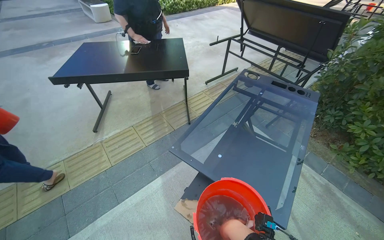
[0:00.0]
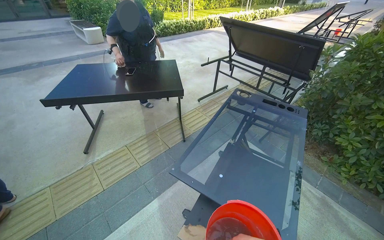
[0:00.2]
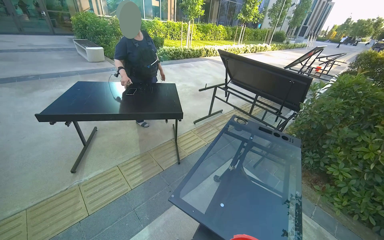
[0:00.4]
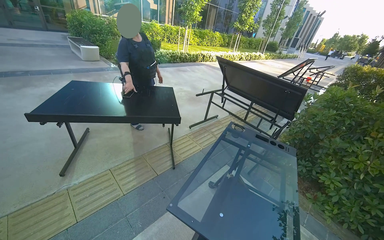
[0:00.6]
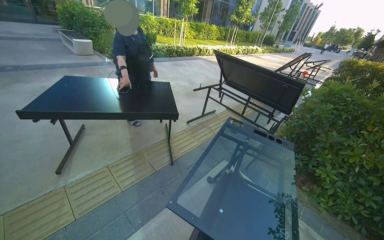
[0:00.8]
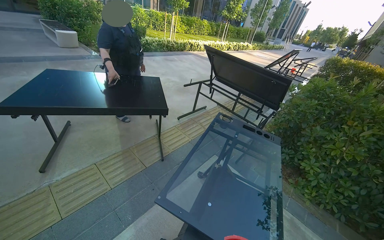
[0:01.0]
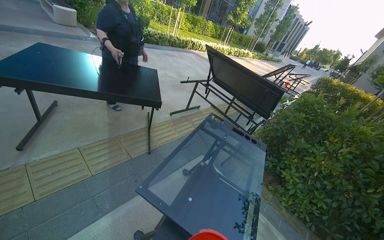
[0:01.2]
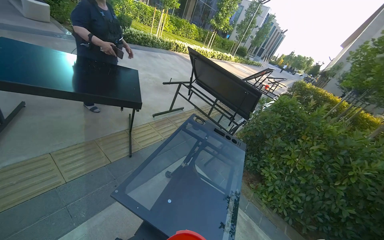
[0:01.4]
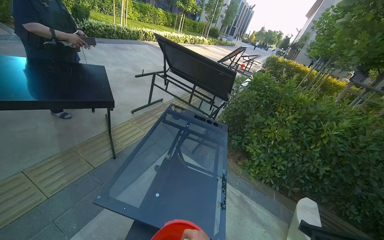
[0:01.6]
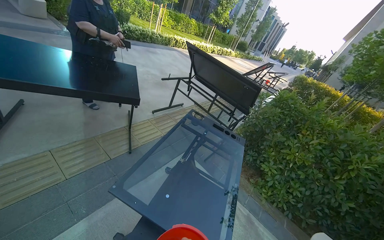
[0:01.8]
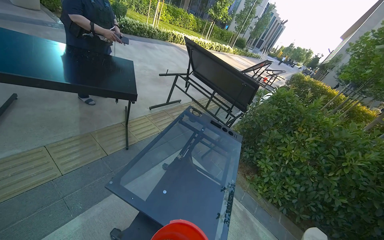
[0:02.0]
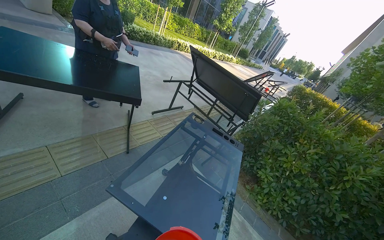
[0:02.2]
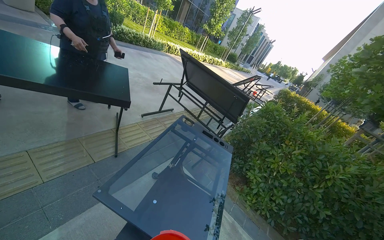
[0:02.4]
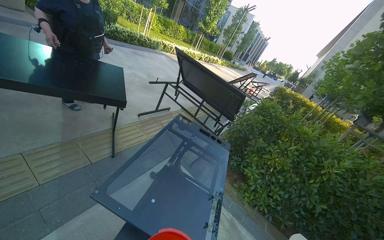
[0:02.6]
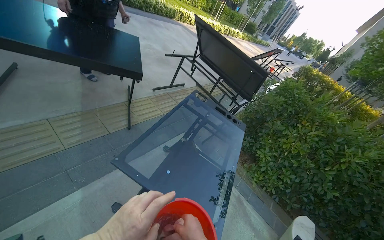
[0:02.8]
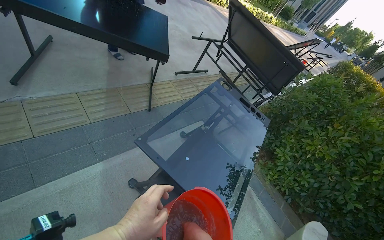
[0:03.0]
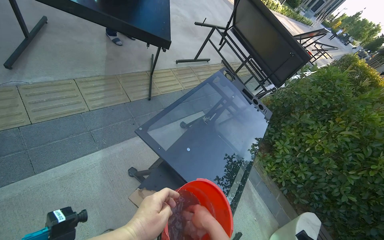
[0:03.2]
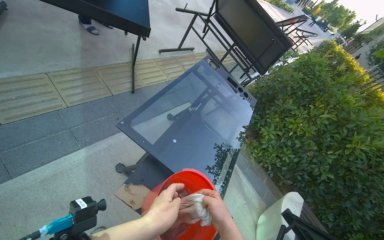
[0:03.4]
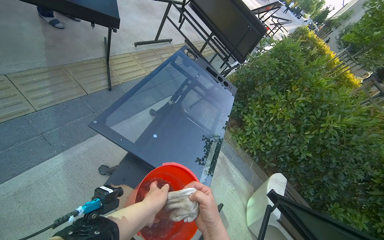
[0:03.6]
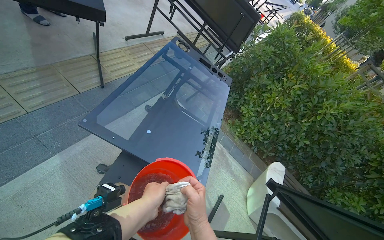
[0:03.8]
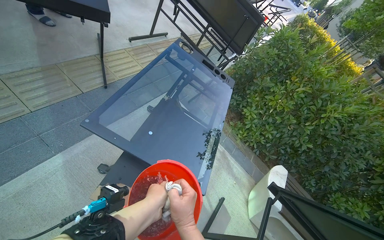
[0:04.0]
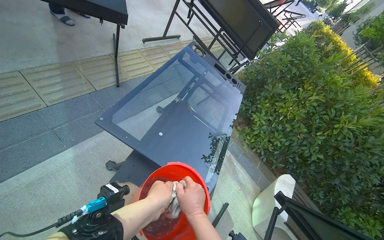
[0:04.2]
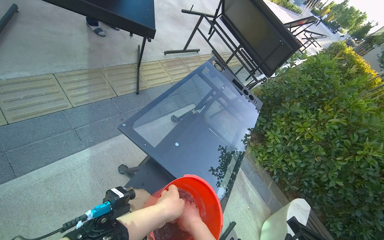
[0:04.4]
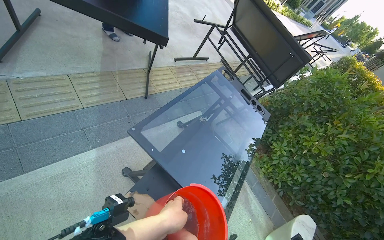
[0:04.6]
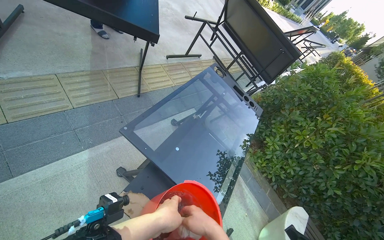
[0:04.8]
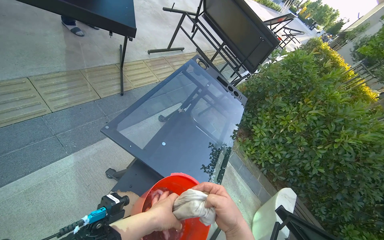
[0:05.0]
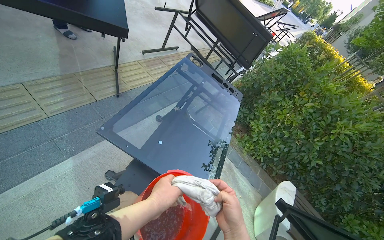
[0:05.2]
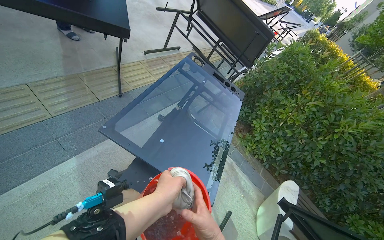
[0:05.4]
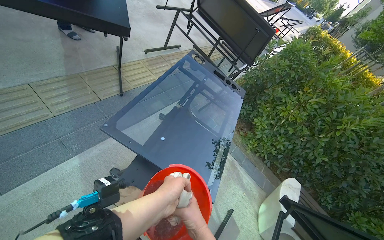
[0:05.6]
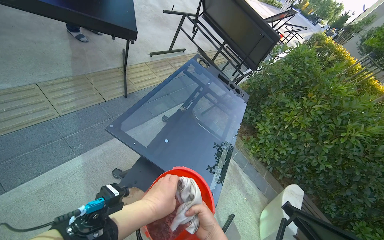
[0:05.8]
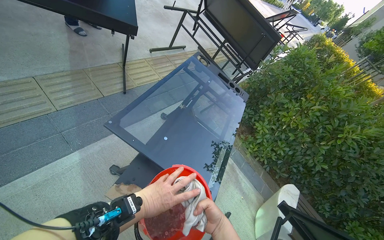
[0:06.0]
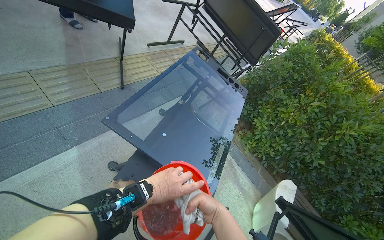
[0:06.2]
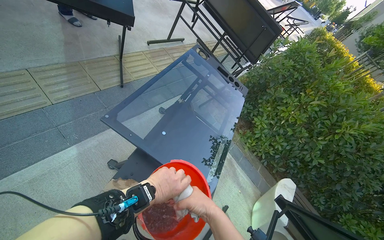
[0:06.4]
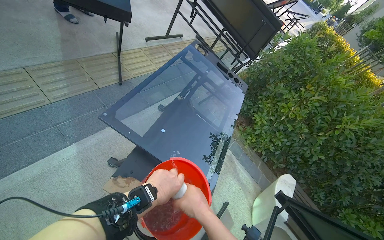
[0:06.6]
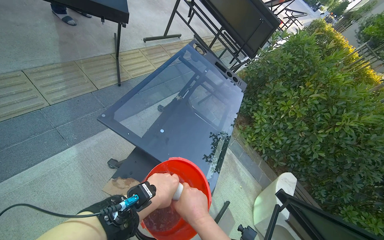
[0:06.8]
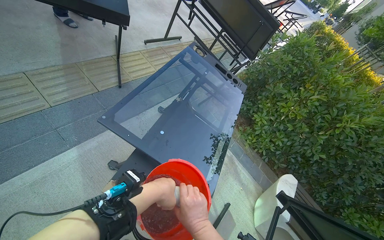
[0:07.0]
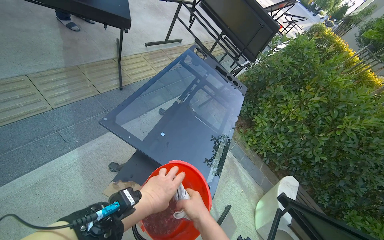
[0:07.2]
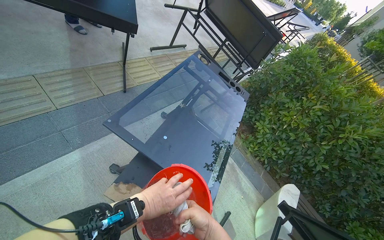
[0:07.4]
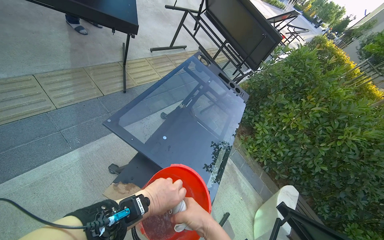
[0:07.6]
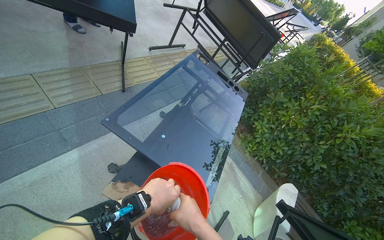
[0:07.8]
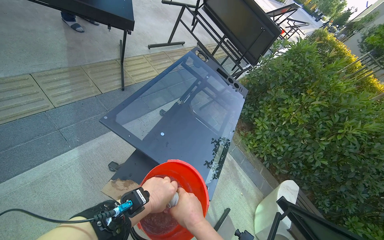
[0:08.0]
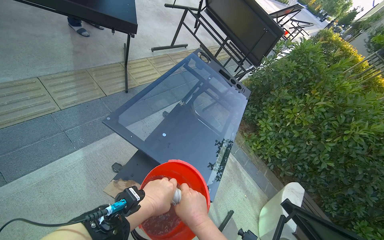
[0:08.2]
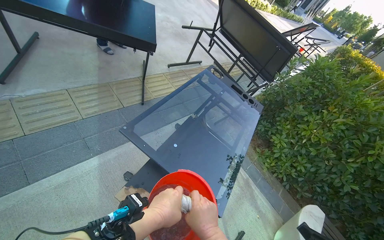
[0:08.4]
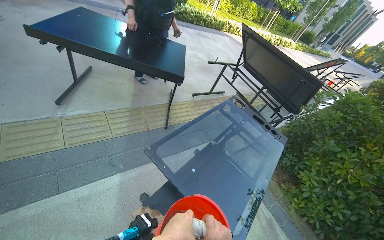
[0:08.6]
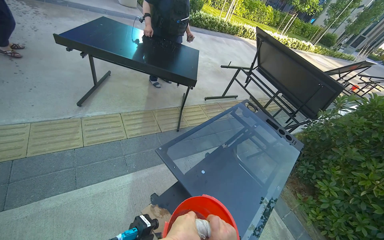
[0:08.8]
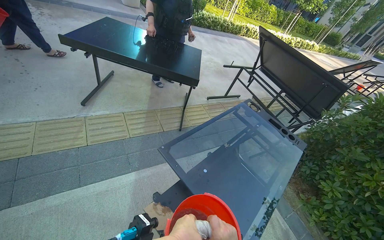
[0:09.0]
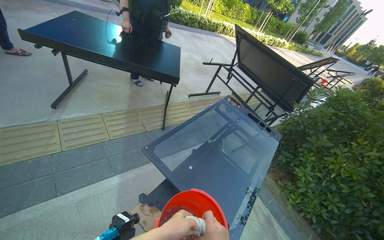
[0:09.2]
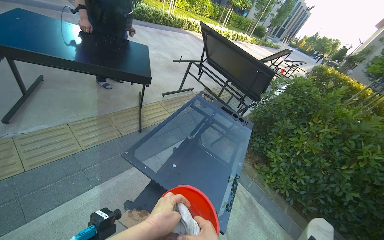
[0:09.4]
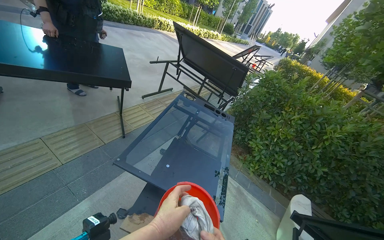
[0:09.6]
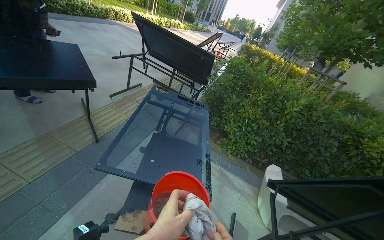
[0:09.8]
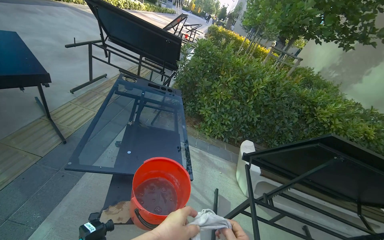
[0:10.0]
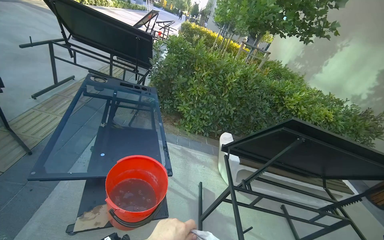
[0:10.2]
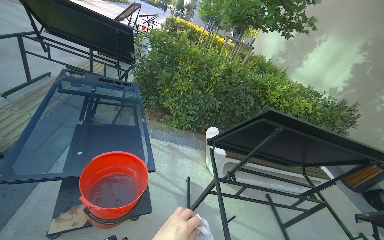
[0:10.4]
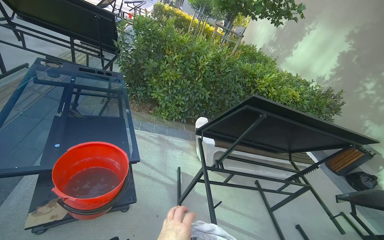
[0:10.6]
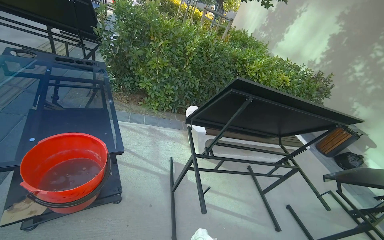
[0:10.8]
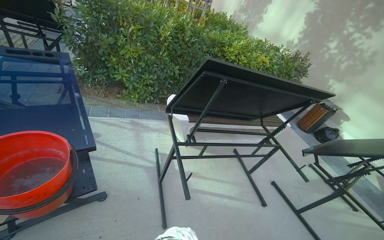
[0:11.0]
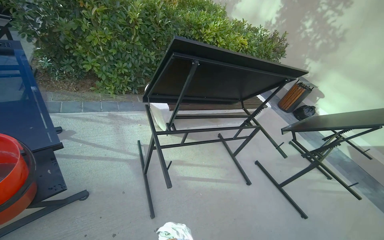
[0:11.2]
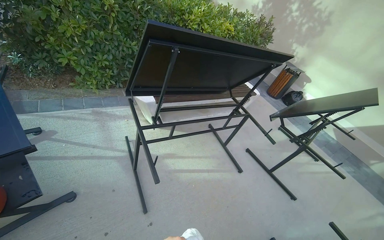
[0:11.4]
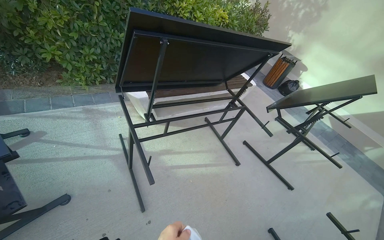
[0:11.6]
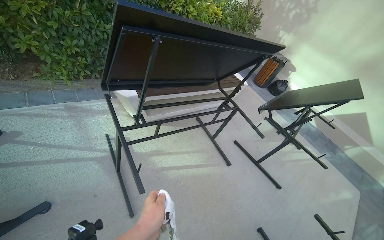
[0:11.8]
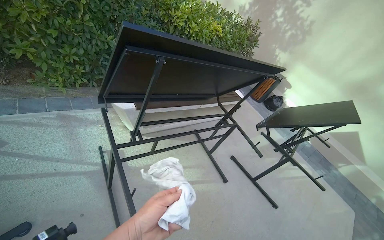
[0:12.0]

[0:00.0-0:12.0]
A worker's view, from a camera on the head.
Job: wiping surfaces.
The whole recording: Wiping outdoor table frame. The worker wipes the frames of several outdoor tables with a cloth.
0:00.0 to 0:01.6: The camera sweeps to the right, by roughly 30 degrees.
0:01.6 to 0:03.0: The wearer's head swings some 25 degrees to the left.
0:07.6 to 0:09.0: The view pans to the left by approximately 20 degrees. The wearer looks roughly 15 degrees further upward.
0:09.0 to 0:10.4: The head rotates some 65 degrees to the right. The view tilts about 10 degrees downward.
0:10.4 to 0:12.0: The camera is carried approximately 40 cm. The wearer looks some 30 degrees further to the right. The view tips downward by about 20 degrees.

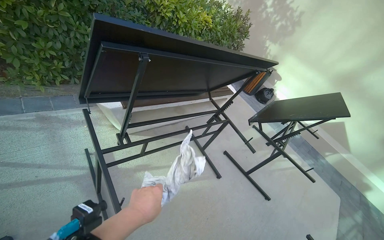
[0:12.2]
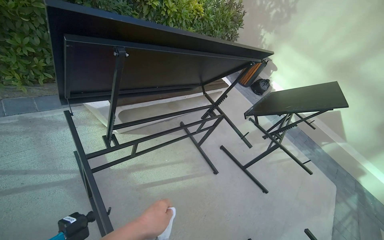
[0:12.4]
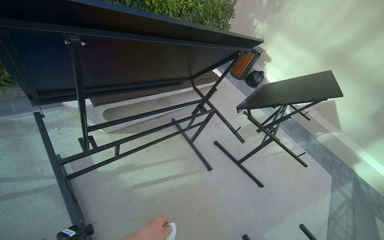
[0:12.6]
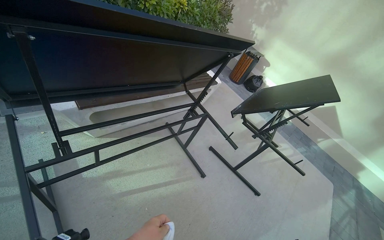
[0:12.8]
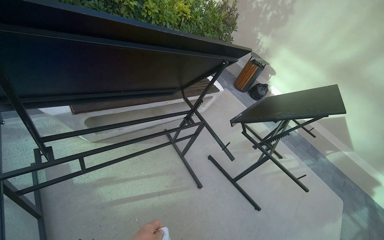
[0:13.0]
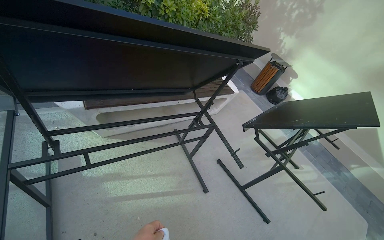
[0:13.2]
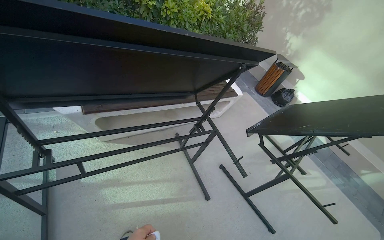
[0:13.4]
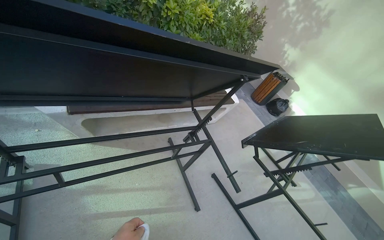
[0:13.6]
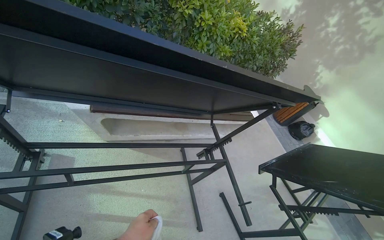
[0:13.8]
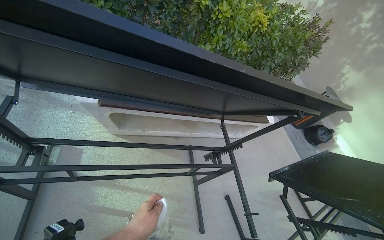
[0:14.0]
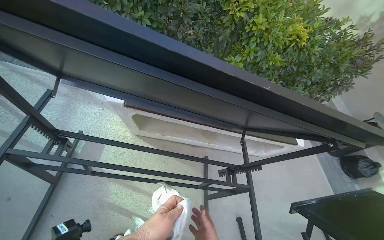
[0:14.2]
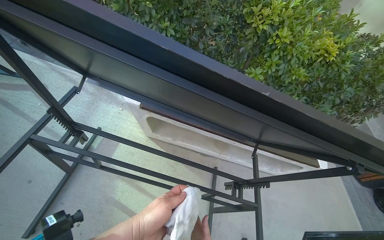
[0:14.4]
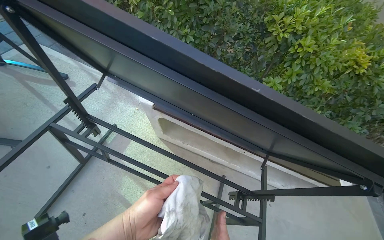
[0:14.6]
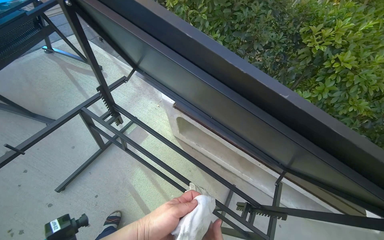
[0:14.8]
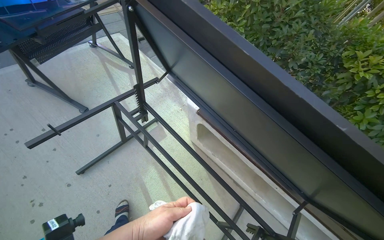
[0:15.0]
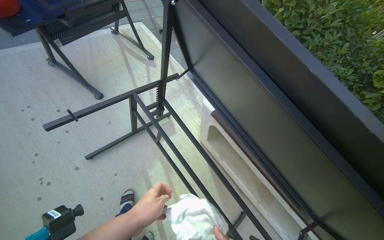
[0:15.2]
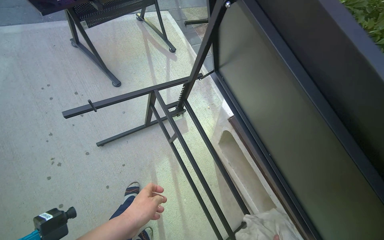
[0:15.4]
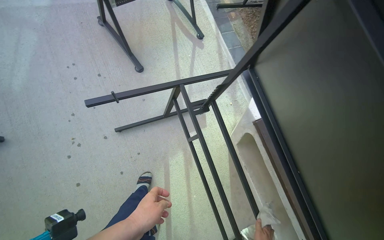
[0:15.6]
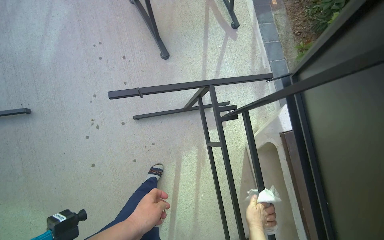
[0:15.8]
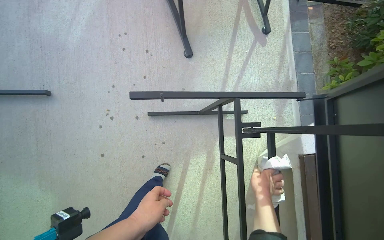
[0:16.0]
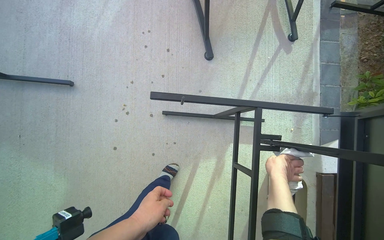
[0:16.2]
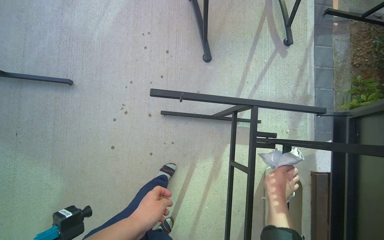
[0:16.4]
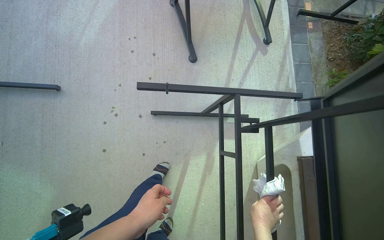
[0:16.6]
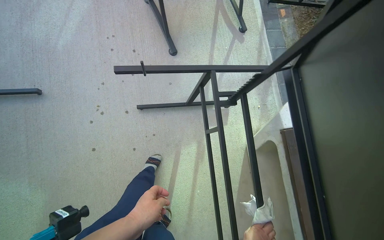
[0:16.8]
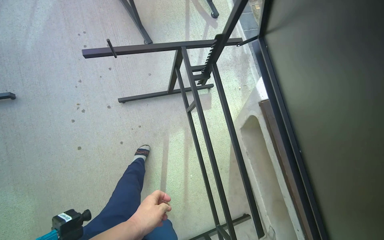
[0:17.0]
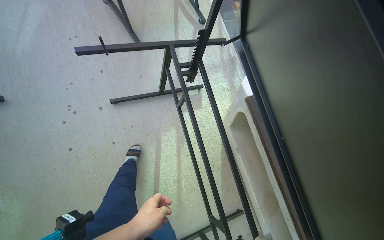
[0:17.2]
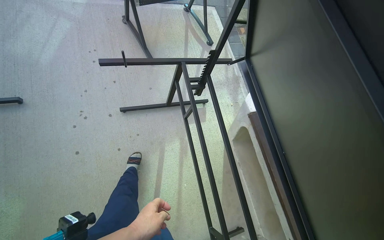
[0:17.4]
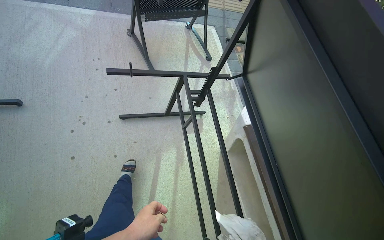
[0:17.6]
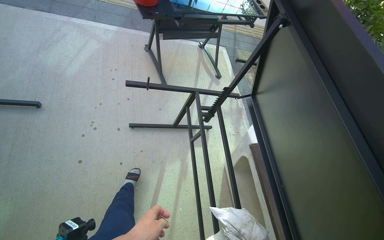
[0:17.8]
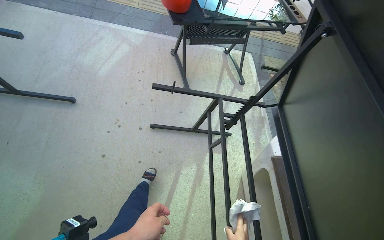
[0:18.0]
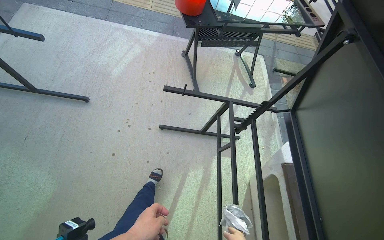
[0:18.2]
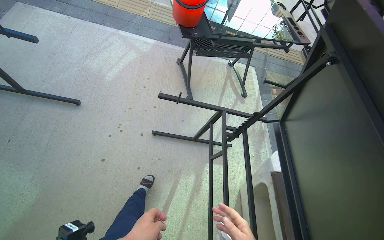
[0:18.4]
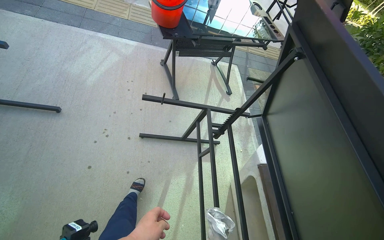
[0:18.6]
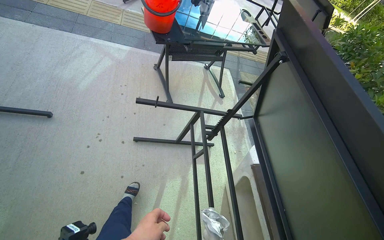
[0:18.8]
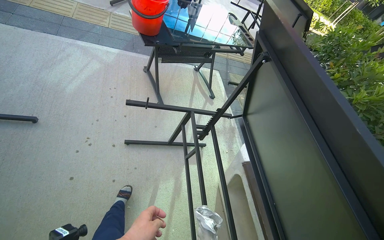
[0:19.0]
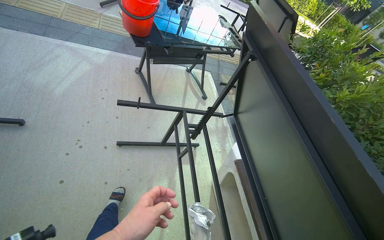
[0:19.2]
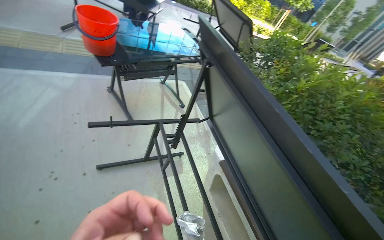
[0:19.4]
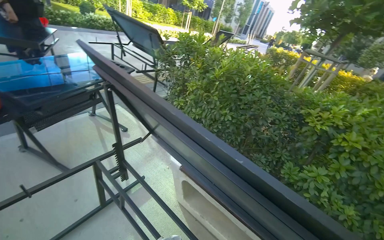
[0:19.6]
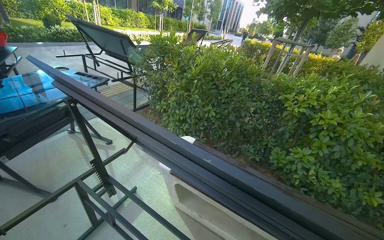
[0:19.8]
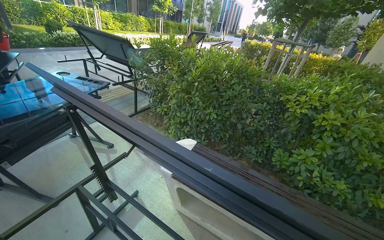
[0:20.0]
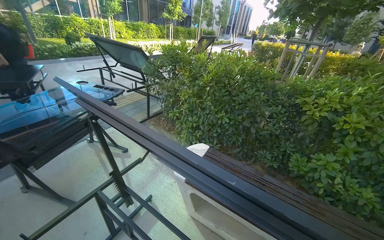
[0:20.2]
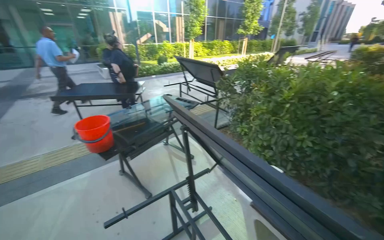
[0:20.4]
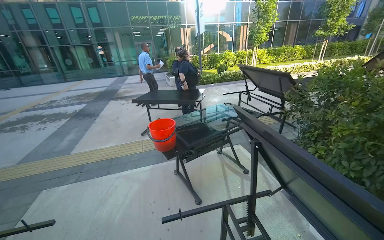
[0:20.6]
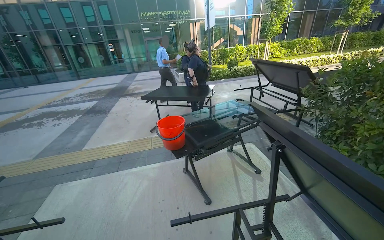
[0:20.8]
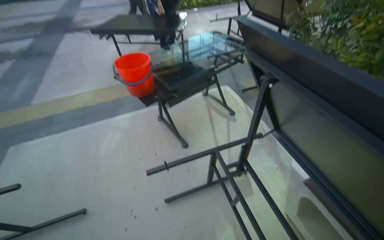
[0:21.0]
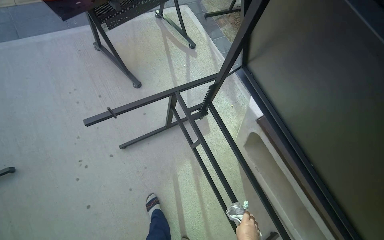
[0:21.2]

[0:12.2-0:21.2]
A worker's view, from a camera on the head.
Job: wiping surfaces.
The whole recording: Wiping outdoor table frame. The worker wipes the frames of several outdoor tables with a cloth.
0:12.2 to 0:13.8: The wearer moves approximately 60 cm. The head turns to the left by about 20 degrees.
0:13.8 to 0:15.2: The head turns to the left by some 60 degrees.
0:15.2 to 0:16.6: The wearer looks about 40 degrees further to the left.
0:16.6 to 0:18.2: The view tilts approximately 20 degrees upward.
0:18.2 to 0:19.8: The head turns to the right by about 65 degrees.
0:19.8 to 0:21.2: The view pans to the left by roughly 30 degrees. The view tilts roughly 35 degrees downward.
